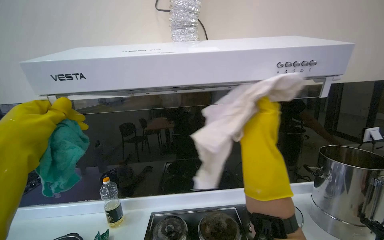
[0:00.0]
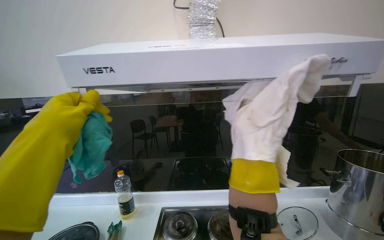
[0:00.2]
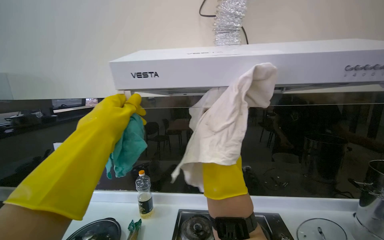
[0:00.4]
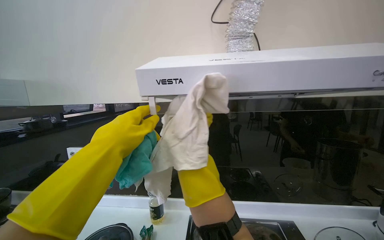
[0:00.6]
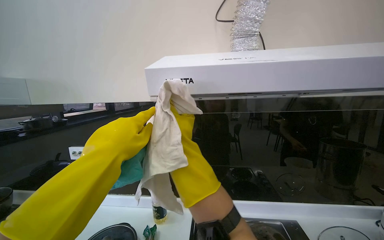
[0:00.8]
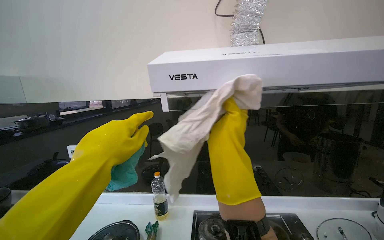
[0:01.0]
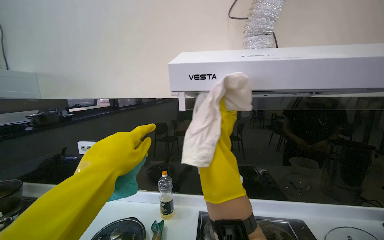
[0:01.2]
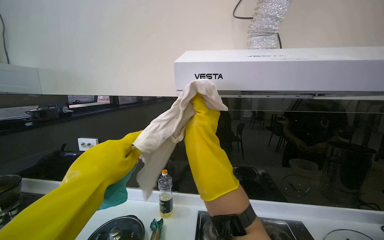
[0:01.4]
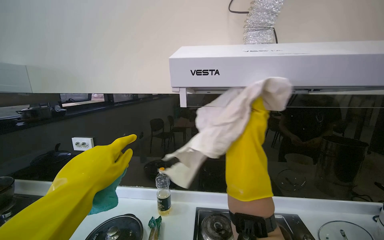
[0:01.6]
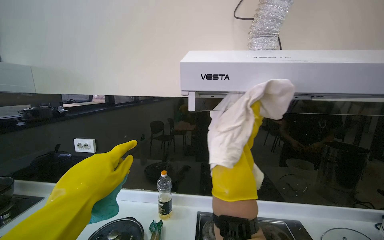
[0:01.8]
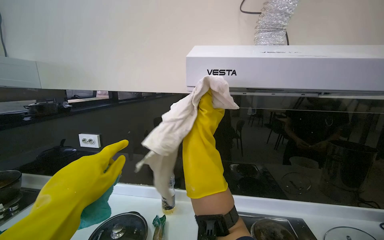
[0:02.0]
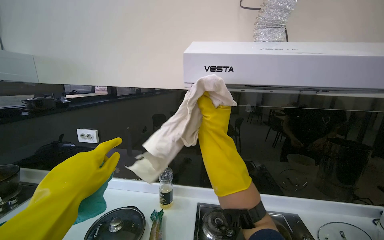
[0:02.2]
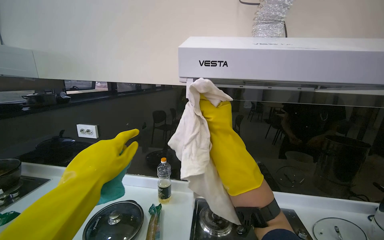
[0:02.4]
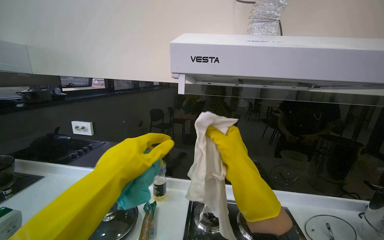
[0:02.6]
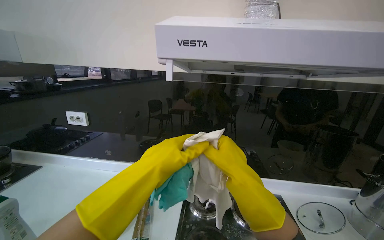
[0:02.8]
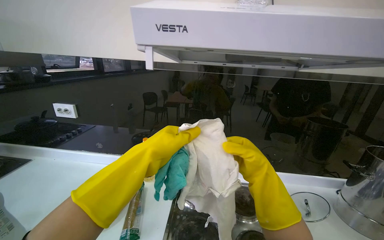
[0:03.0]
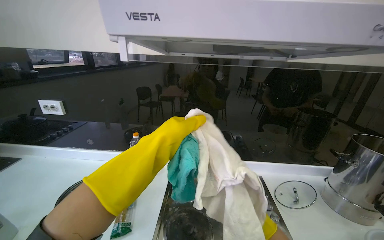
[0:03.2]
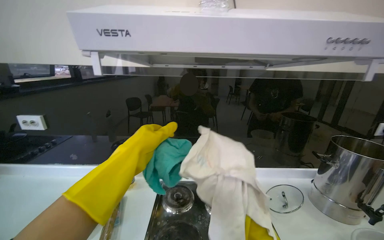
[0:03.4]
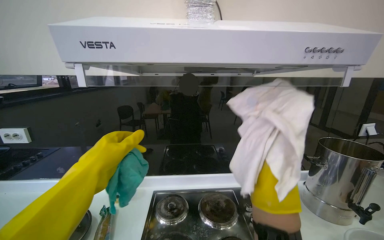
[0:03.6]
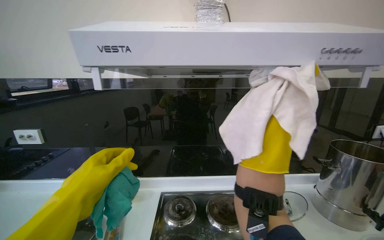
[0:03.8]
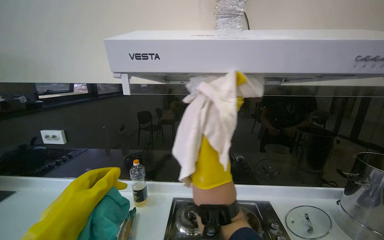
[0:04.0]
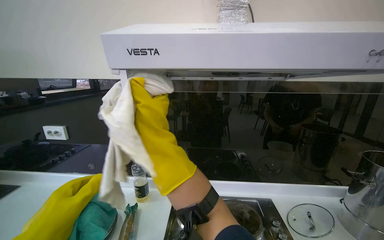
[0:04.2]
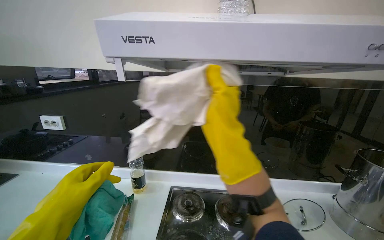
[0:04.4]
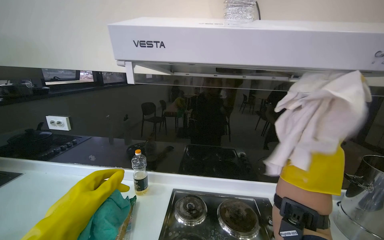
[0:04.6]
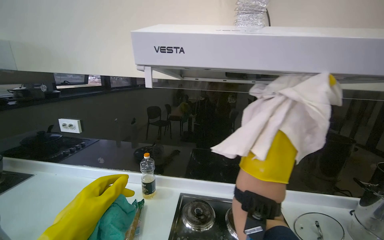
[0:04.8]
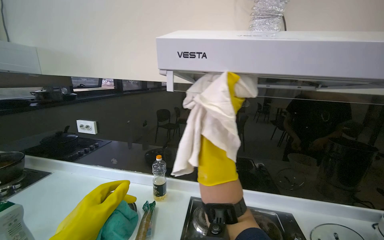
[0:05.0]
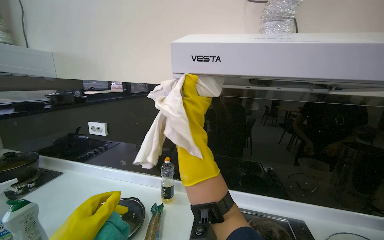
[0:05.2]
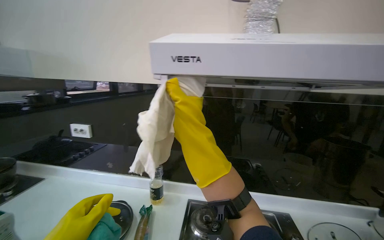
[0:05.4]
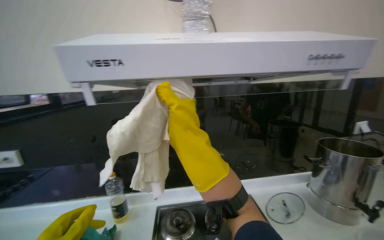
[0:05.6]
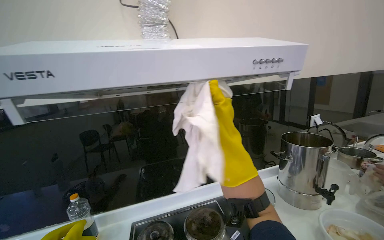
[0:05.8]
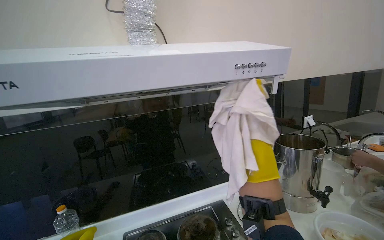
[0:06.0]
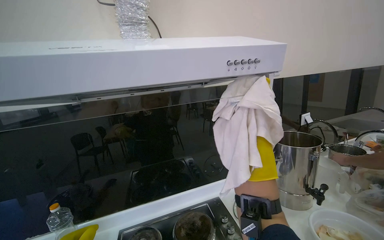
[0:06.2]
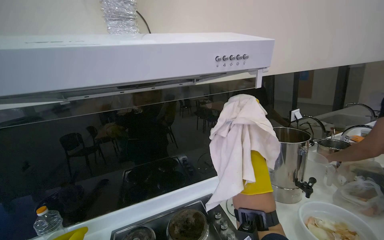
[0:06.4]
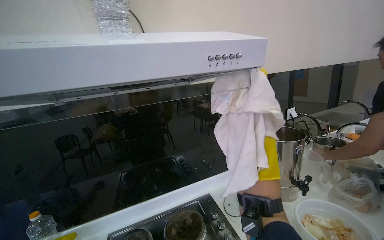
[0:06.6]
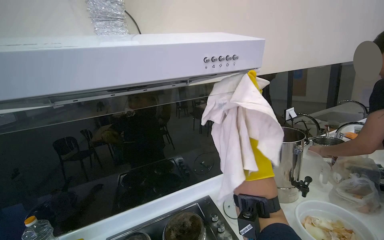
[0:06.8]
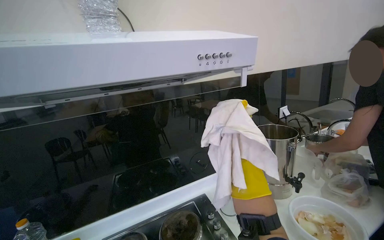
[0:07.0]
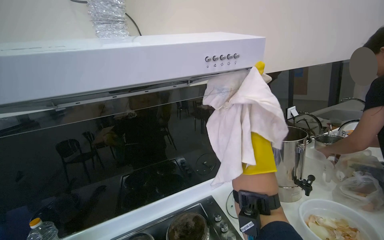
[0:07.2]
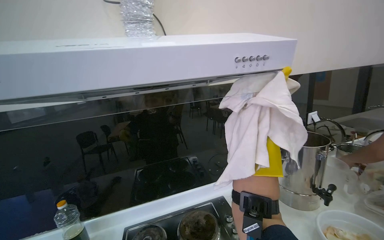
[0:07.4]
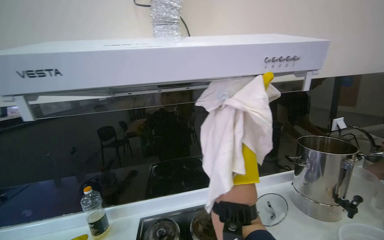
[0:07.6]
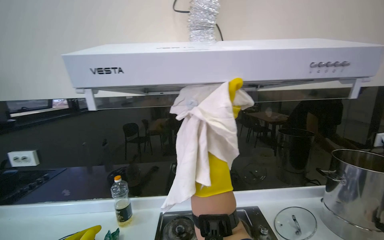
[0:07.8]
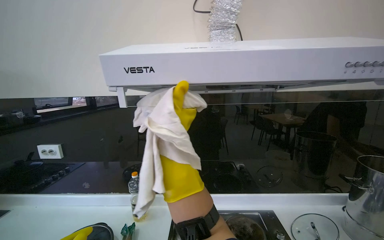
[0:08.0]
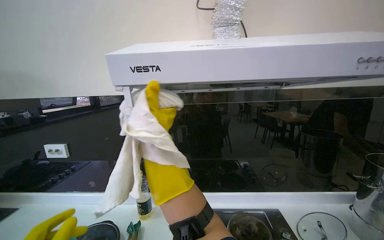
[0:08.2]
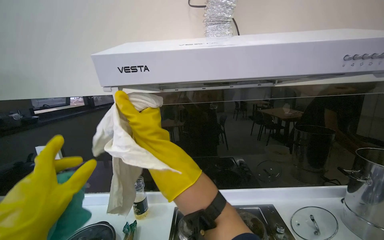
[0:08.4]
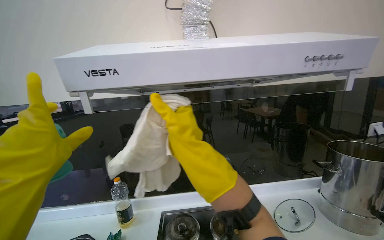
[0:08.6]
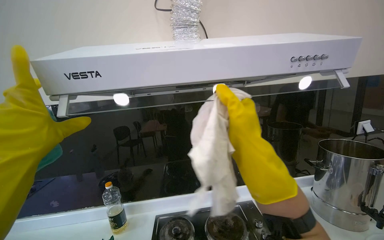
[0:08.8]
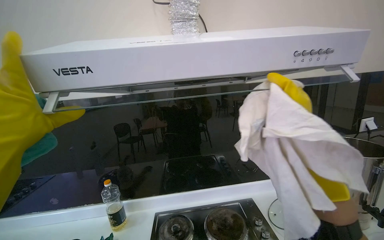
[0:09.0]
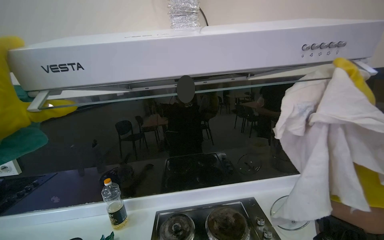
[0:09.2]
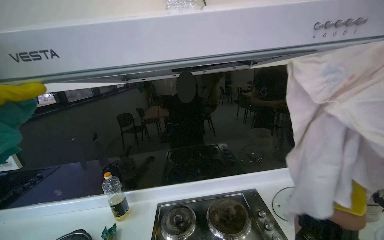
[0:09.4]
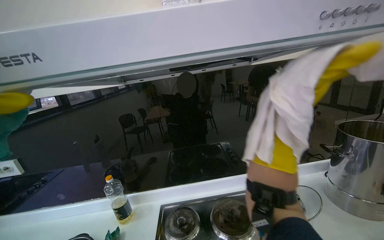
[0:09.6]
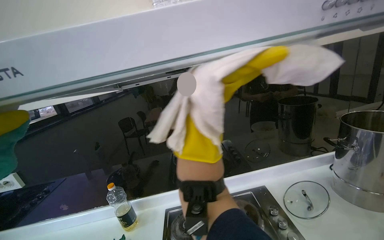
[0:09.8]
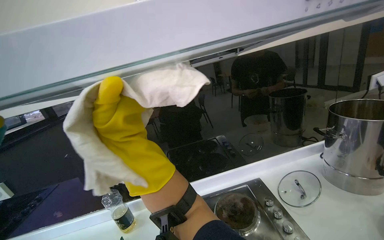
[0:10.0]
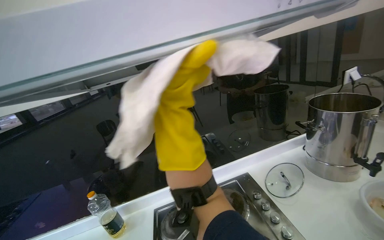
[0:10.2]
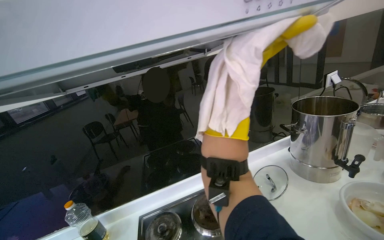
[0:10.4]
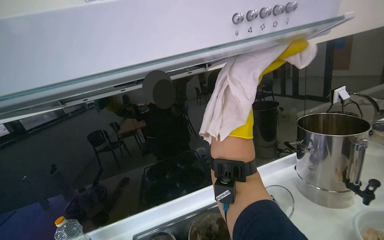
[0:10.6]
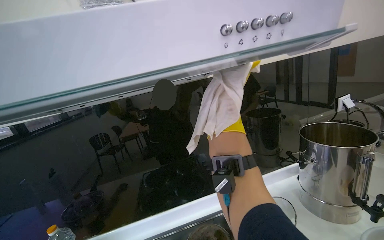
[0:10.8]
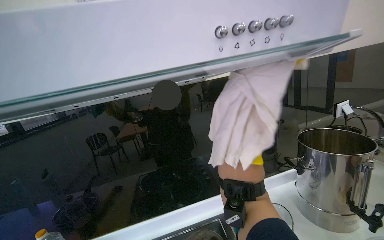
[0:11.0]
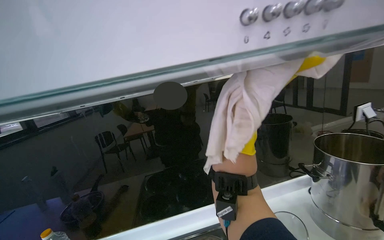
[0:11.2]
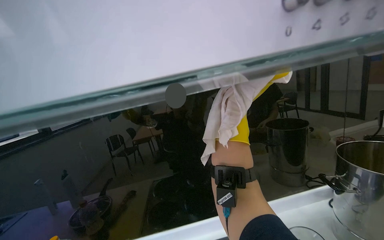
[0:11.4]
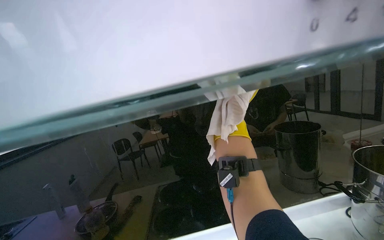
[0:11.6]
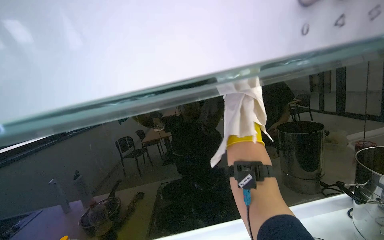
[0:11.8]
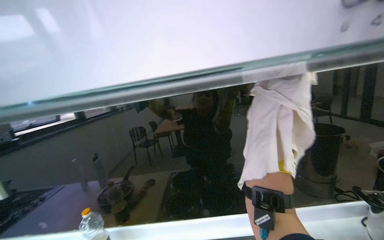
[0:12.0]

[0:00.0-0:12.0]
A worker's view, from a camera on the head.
Job: cleaning kitchen.
The whole recording: Wiping kitchen backsplash and hood. The worker wipes the kitchen backsplash and the glass part of the range hood with cloths.
0:01.6 to 0:03.0: The left hand goes approximately 20 cm to the right, while the right hand goes roughly 15 cm down the picture and nearer to the camera, and travels to the left and back again, approximately 15 cm each way.
0:03.0 to 0:04.4: The left hand shifts some 10 cm to the left and nearer to the camera.
0:04.4 to 0:06.0: The wearer looks approximately 20 degrees further to the right.
0:10.4 to 0:12.0: The view swings roughly 15 degrees to the left.

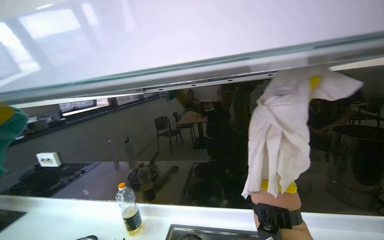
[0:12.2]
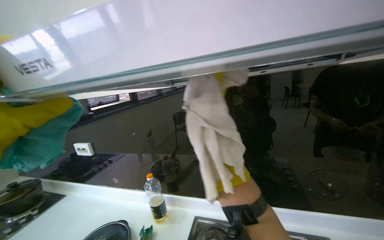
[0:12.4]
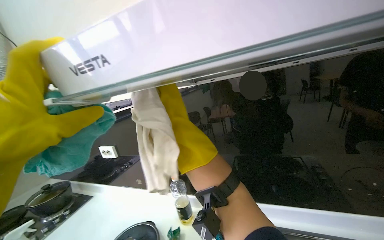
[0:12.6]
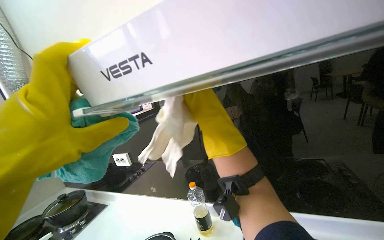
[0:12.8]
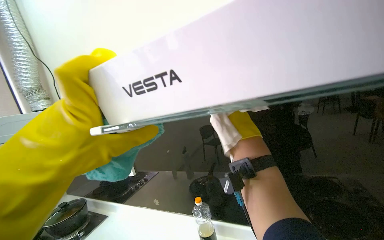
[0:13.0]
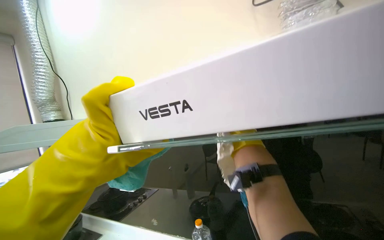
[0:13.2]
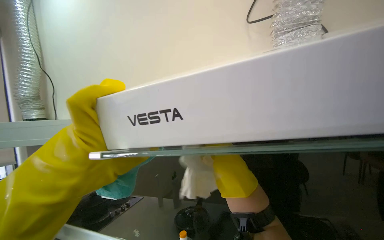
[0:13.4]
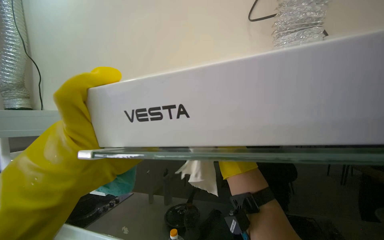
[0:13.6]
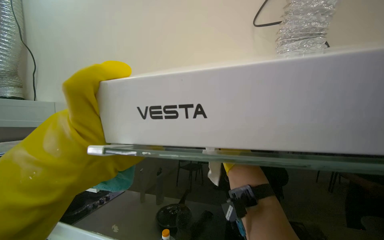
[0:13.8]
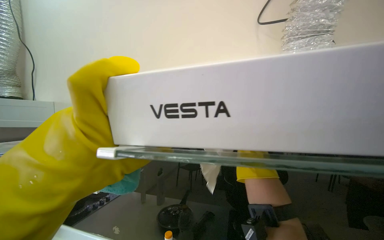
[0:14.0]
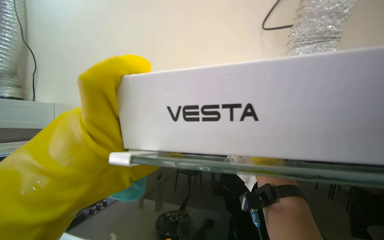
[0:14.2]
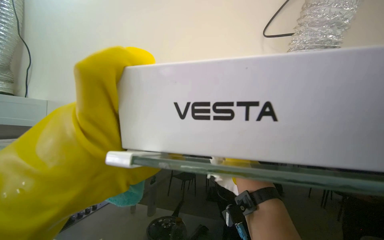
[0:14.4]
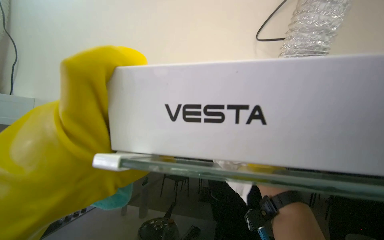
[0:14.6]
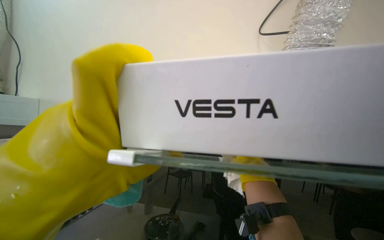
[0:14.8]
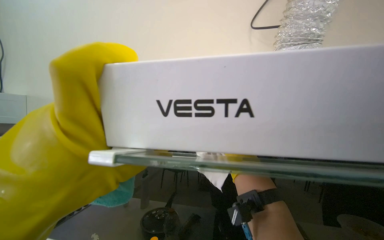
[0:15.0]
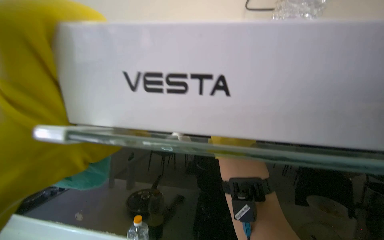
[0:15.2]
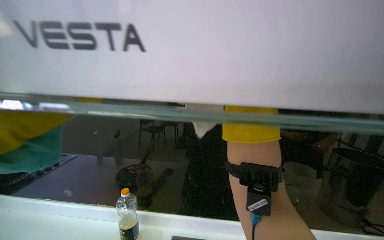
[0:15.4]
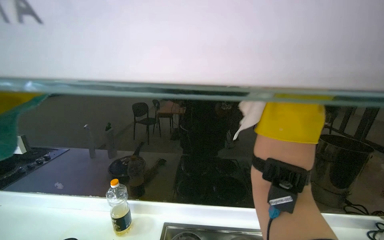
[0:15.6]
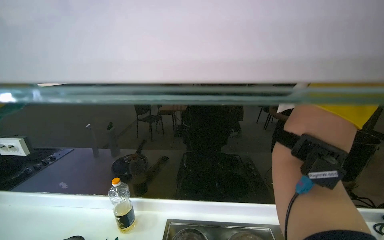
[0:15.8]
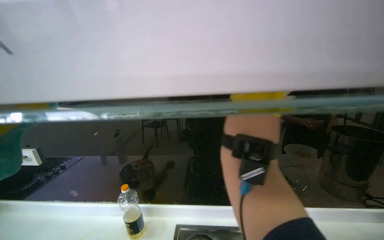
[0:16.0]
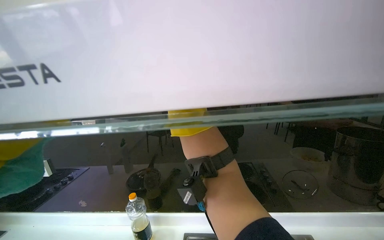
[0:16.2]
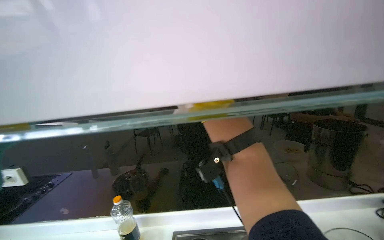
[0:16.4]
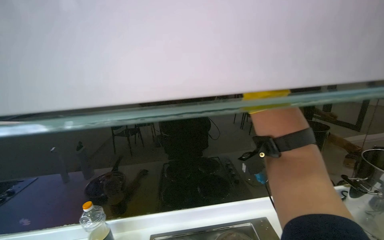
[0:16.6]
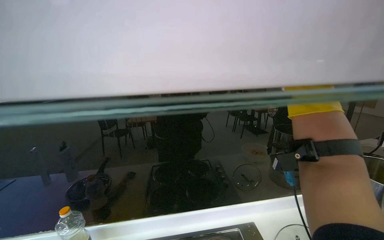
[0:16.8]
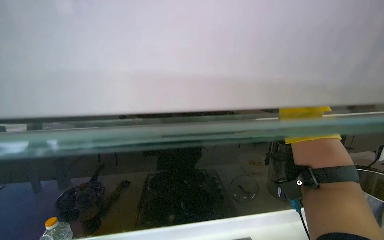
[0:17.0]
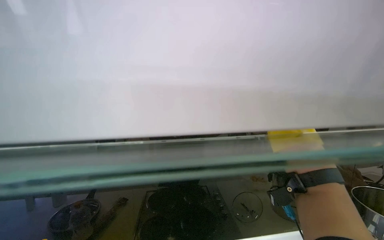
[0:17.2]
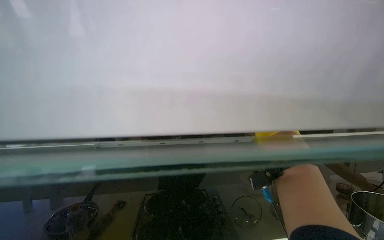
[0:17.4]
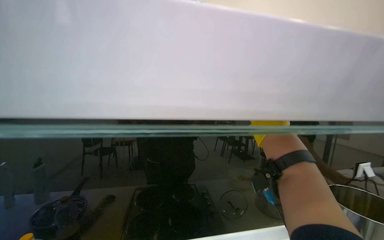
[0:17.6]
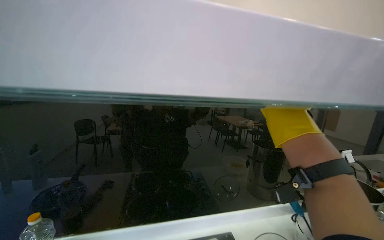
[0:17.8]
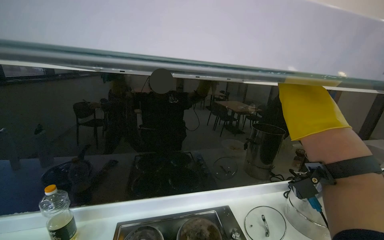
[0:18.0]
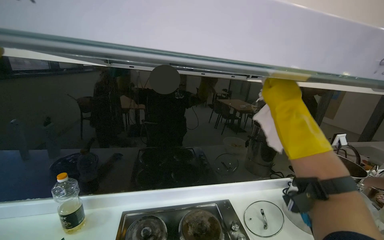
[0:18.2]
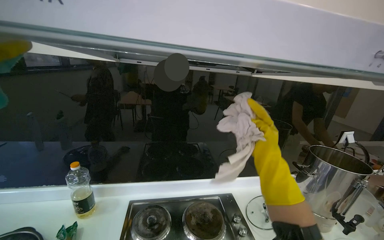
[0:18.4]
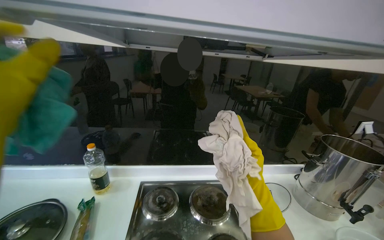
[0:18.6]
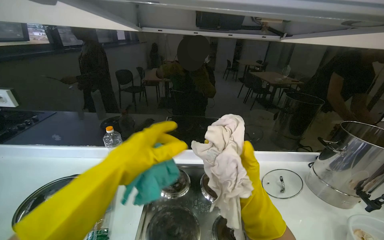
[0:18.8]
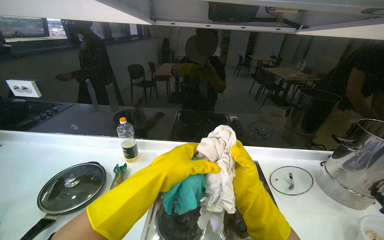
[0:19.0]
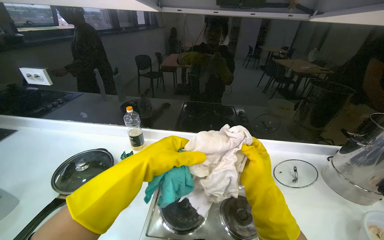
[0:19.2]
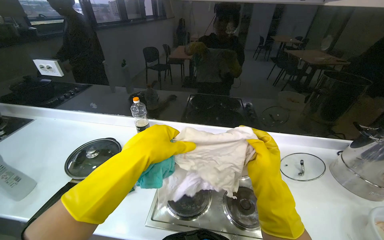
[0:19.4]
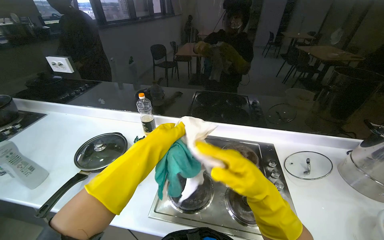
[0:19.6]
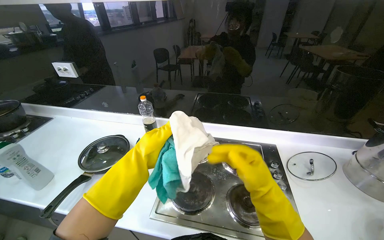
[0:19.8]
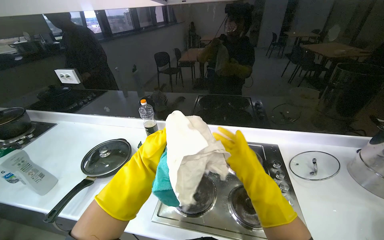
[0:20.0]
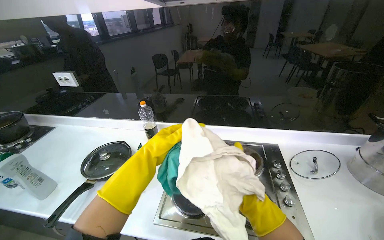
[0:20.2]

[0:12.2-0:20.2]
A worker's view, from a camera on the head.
Job: cleaning kitchen.
The whole recording: Wiping kitchen backsplash and hood. The worker wipes the kitchen backsplash and the glass part of the range hood with cloths.
0:13.8 to 0:15.4: The camera pitches downward, by about 15 degrees.
0:17.0 to 0:18.6: The right hand shifts approximately 30 cm down the picture and to the left.
0:18.6 to 0:20.2: The view pans to the left by approximately 20 degrees. The right hand is displaced down the picture by some 30 cm.
